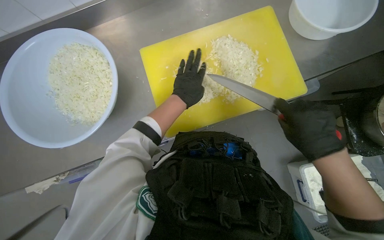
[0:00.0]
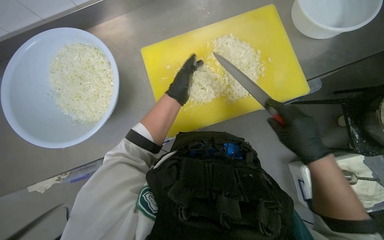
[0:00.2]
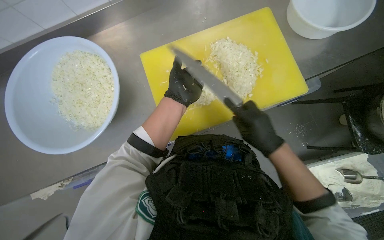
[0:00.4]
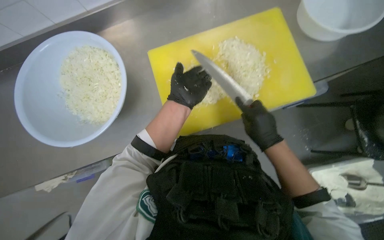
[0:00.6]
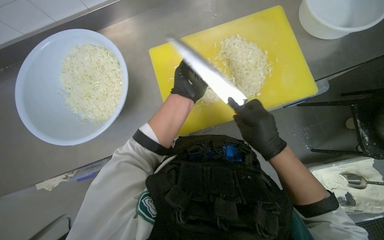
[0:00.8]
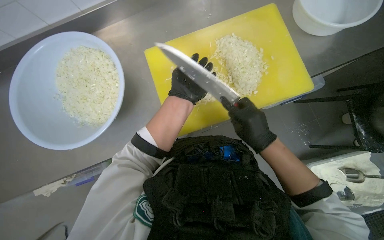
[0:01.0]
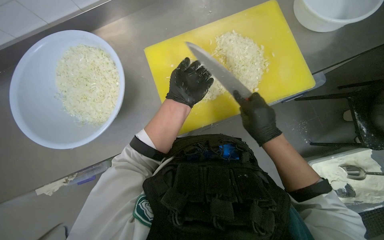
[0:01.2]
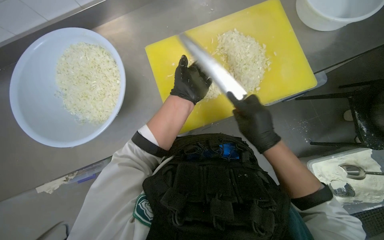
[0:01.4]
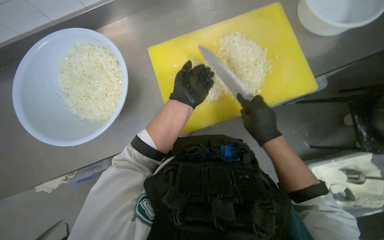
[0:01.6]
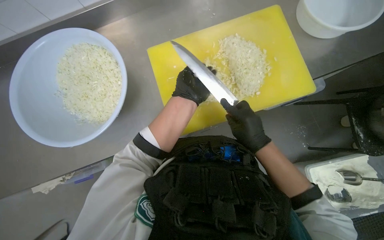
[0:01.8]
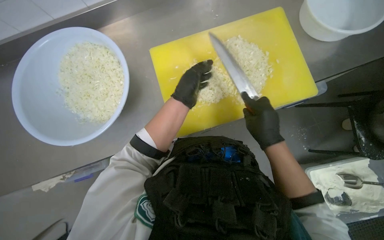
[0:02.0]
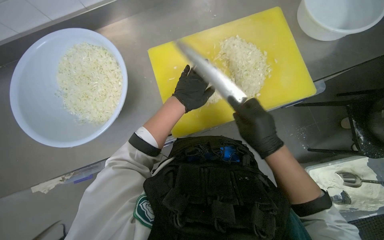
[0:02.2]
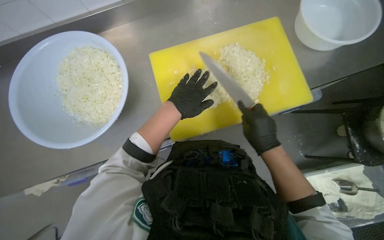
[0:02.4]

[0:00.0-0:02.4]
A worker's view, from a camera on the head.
Job: preparing food.
The whole recording: Chopping onions. The worker chops onions on a yellow cutting board with a knife.
0:00.0 to 0:01.2: The right hand travels to the left and farther from the camera by some 15 cm.
0:01.2 to 0:02.4: The hands stay close to where they were, moving slightly.

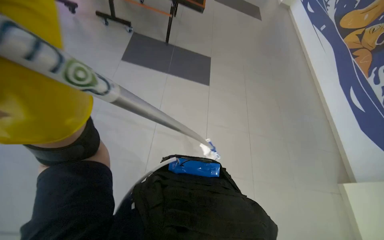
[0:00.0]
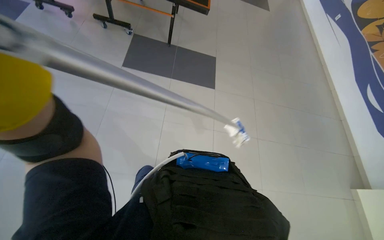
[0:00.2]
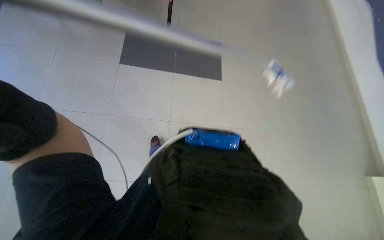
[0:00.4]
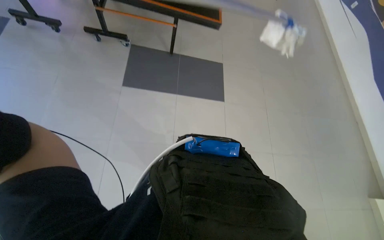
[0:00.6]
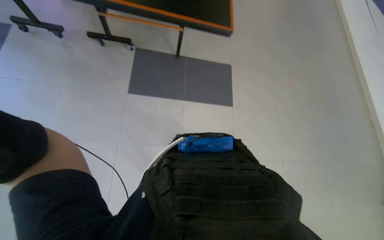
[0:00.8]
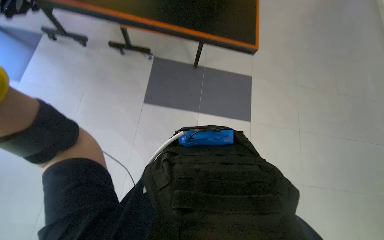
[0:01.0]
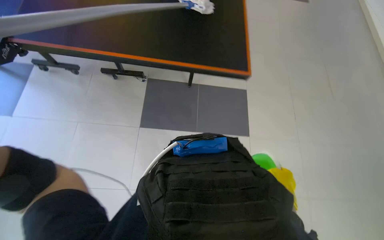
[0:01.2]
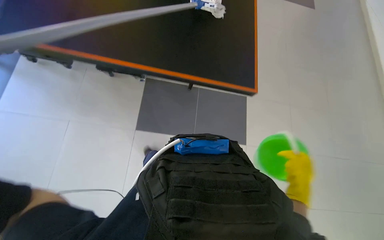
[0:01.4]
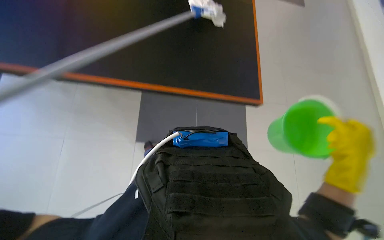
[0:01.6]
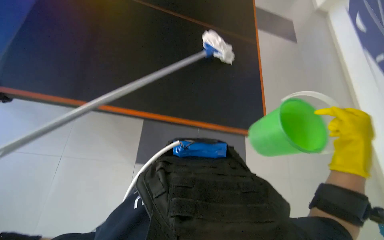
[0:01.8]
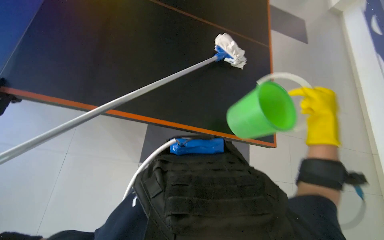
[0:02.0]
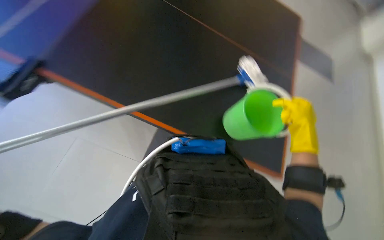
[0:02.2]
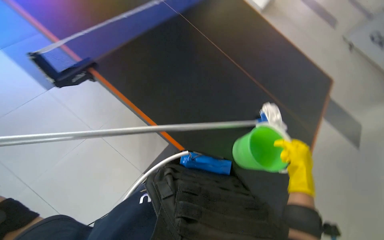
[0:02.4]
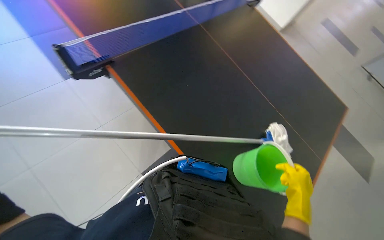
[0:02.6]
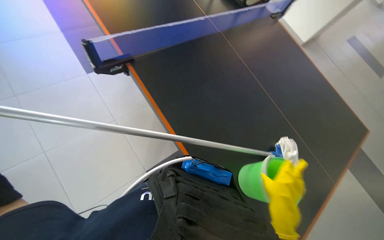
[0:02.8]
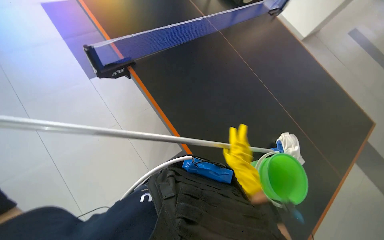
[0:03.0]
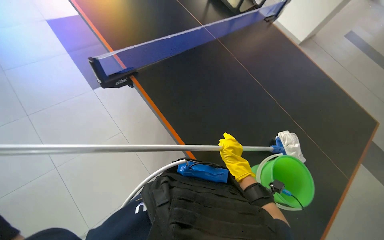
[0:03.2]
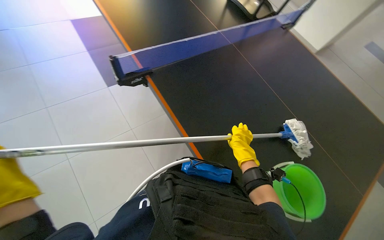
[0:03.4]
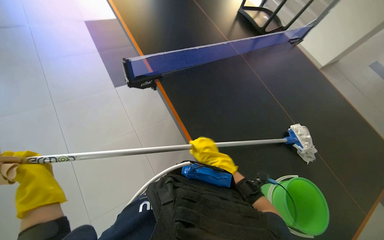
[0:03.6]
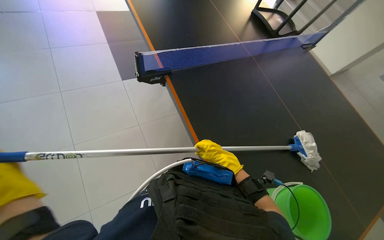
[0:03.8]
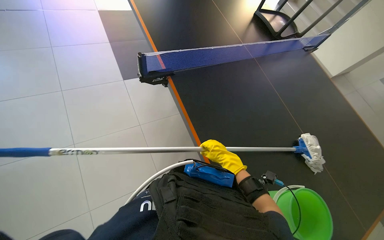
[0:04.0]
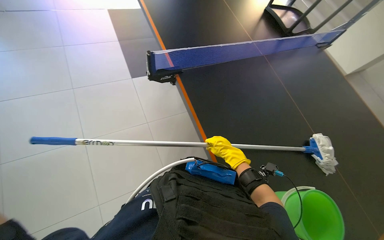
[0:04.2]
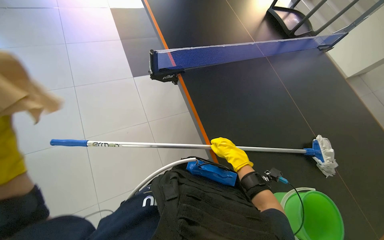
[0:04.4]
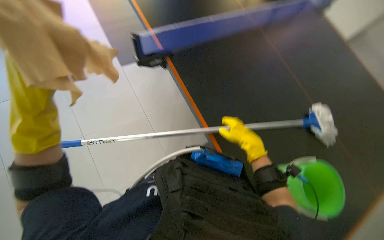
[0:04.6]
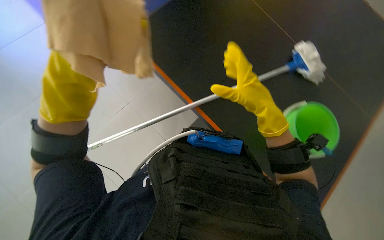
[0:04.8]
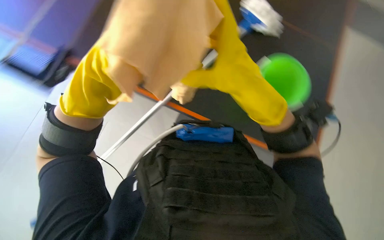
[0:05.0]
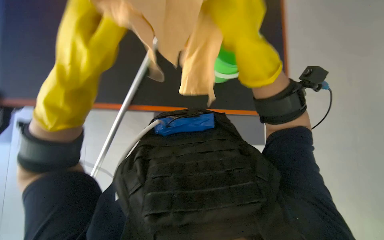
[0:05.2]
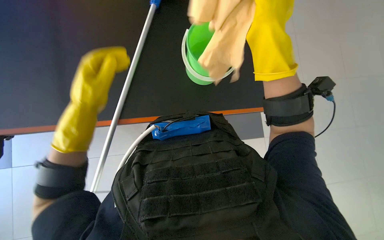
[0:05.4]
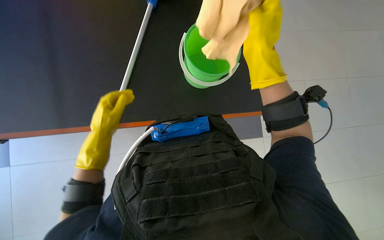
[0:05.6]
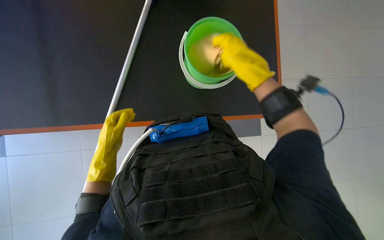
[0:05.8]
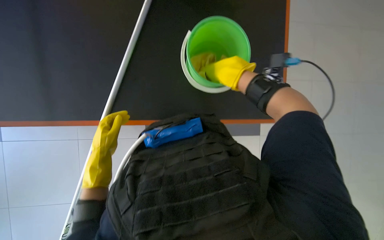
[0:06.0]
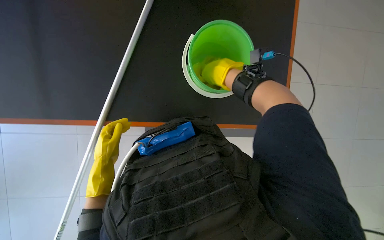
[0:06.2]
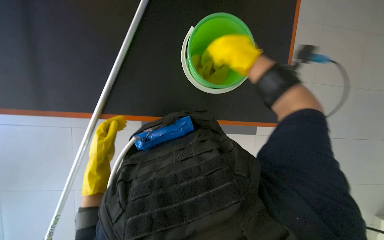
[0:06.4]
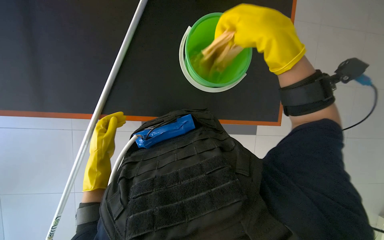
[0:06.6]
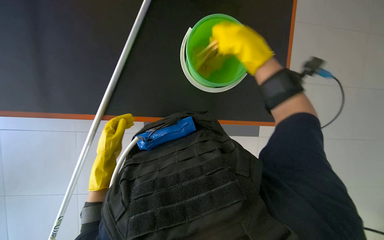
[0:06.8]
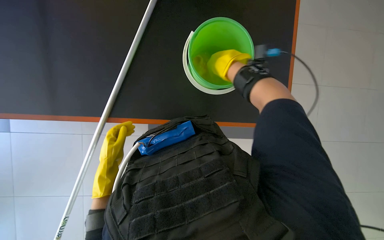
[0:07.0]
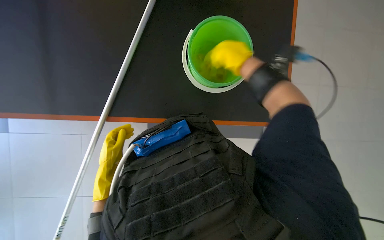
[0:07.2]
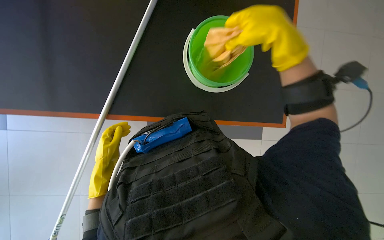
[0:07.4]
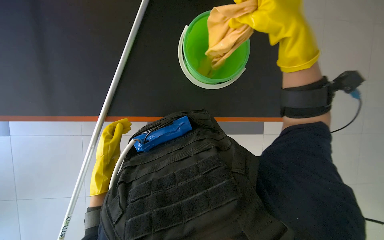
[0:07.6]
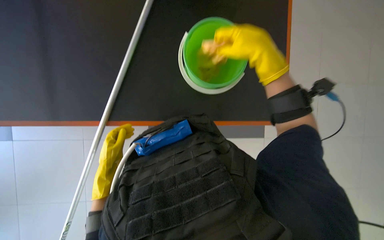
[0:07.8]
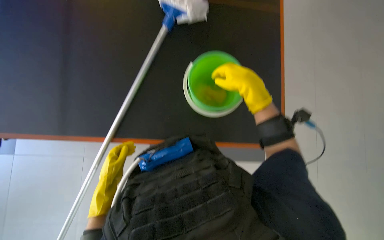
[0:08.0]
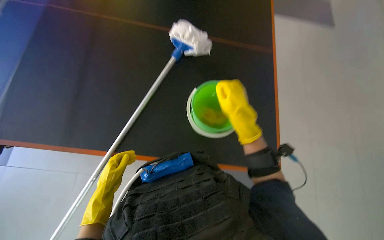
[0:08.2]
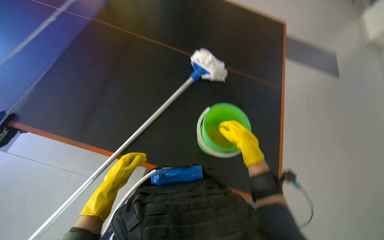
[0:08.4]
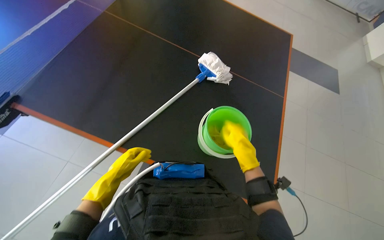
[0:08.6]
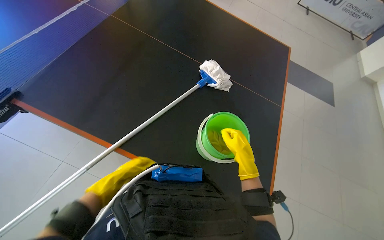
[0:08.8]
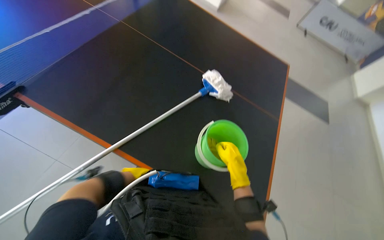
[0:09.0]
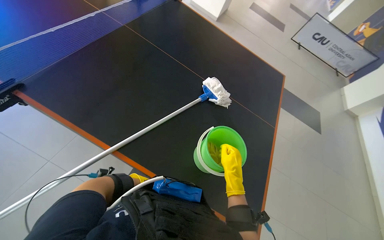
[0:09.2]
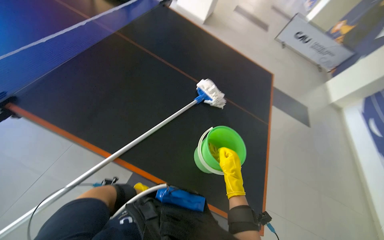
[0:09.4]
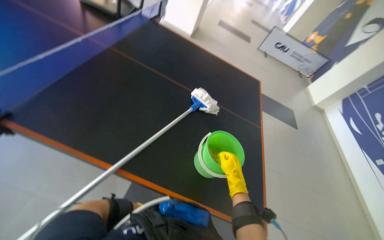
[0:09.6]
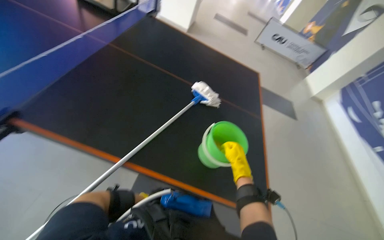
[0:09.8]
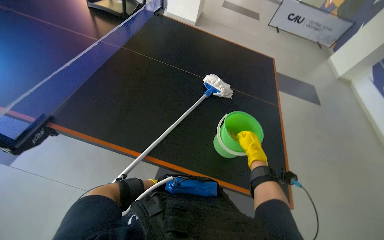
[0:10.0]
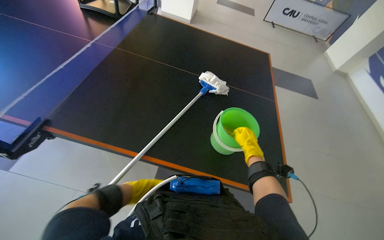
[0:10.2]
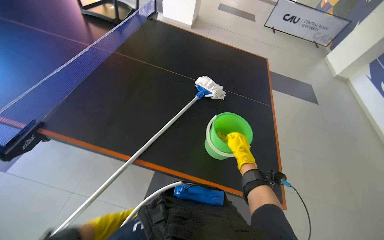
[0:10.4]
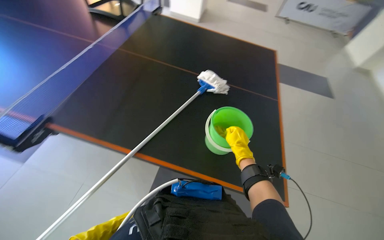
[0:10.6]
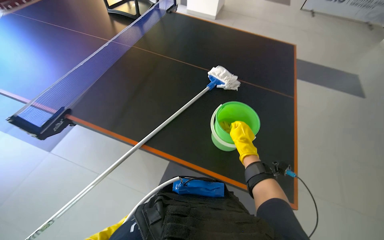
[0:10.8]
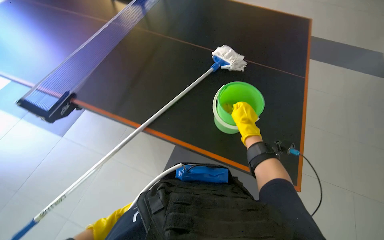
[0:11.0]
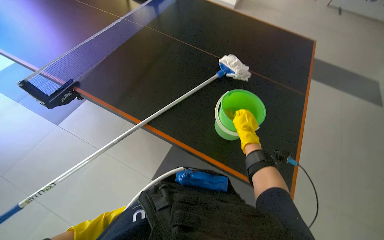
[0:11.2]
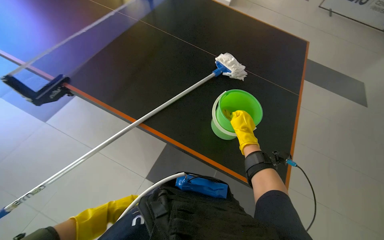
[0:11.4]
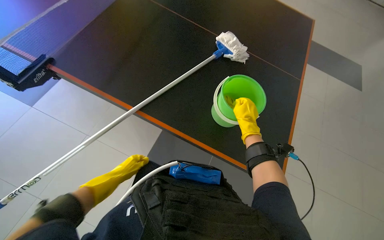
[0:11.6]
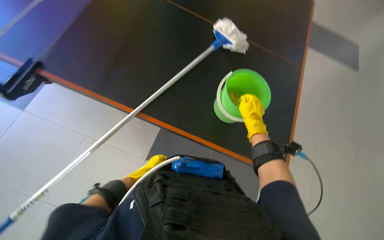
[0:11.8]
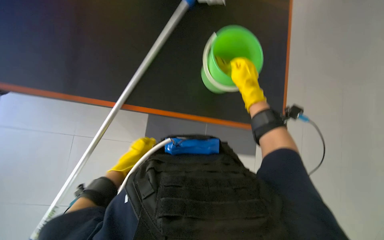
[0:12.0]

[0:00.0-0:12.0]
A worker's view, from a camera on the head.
Job: wiping surfaces.
The whole recording: Cleaning table with mop and cloth. The worker cleans the table surface using a mop and a cloth, repeatedly wringing the cloth in a bucket.
0:00.0 to 0:01.6: The head travels roughly 50 cm.
0:01.6 to 0:03.0: The wearer's head swings roughly 35 degrees to the left. The view tilts about 10 degrees upward.
0:04.4 to 0:06.0: The head rotates some 50 degrees to the right. The wearer looks roughly 20 degrees further downward.
0:06.0 to 0:07.6: The right hand goes nearer and farther, roughly 15 cm each way, reversing 2 times.
0:07.6 to 0:09.0: The view tilts approximately 35 degrees upward. Everything in view rotates some 25 degrees clockwise.
0:09.0 to 0:10.4: The left hand goes nearer and farther, about 30 cm each way, reversing 3 times.
0:10.4 to 0:12.0: The camera pitches downward, by about 30 degrees.

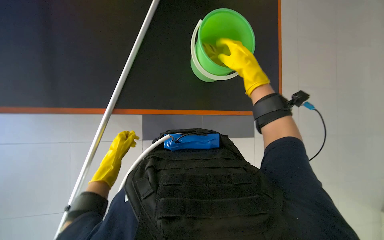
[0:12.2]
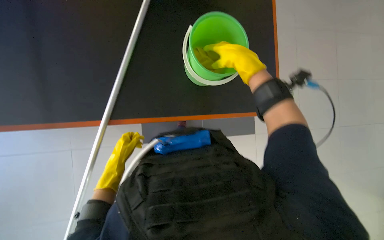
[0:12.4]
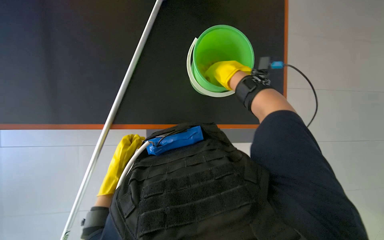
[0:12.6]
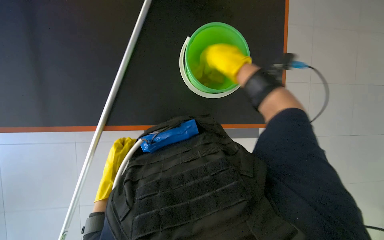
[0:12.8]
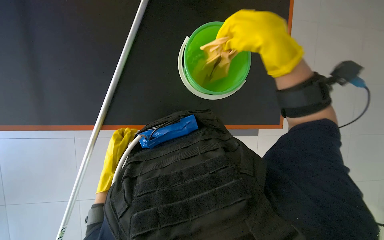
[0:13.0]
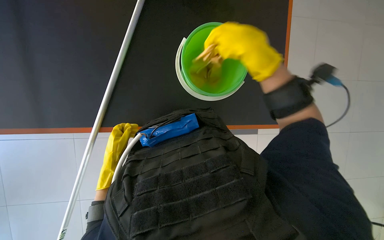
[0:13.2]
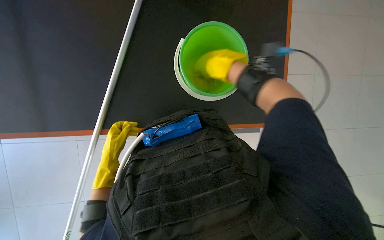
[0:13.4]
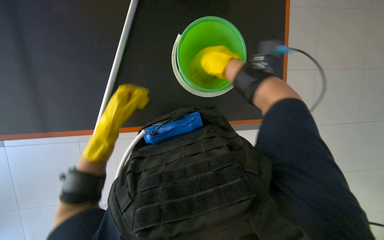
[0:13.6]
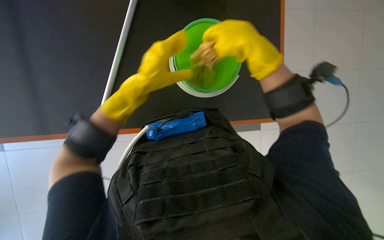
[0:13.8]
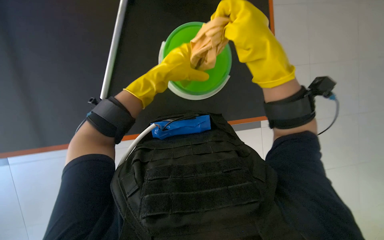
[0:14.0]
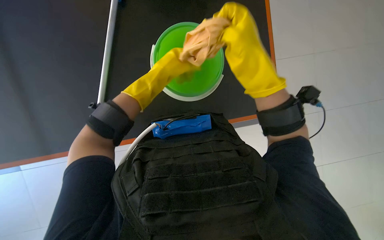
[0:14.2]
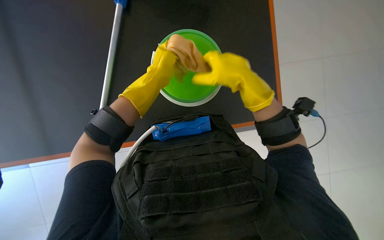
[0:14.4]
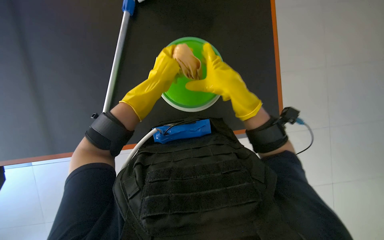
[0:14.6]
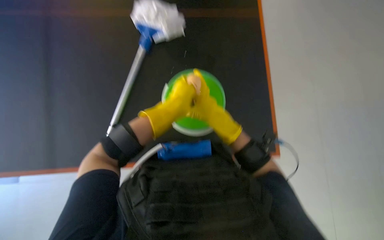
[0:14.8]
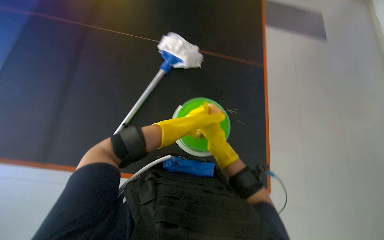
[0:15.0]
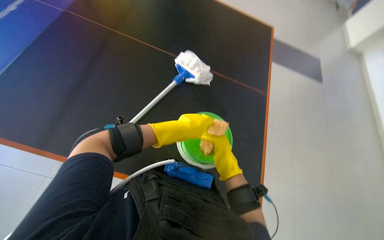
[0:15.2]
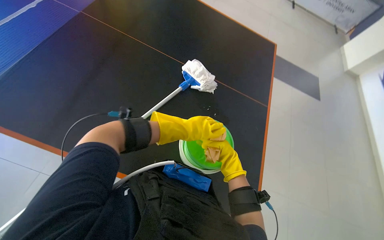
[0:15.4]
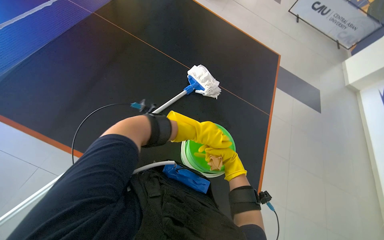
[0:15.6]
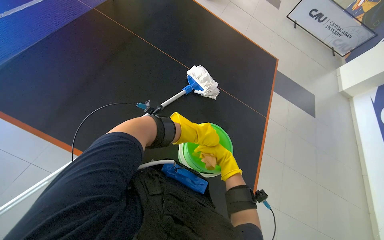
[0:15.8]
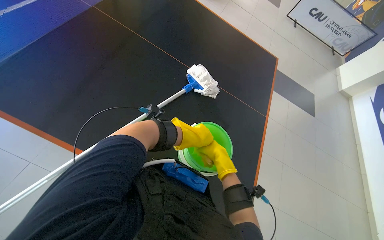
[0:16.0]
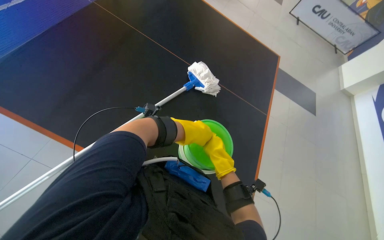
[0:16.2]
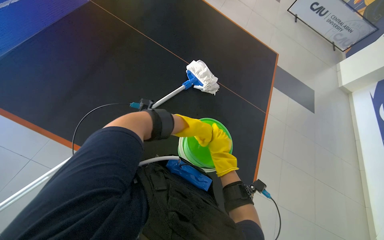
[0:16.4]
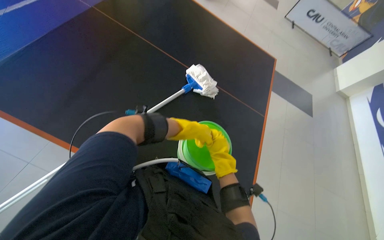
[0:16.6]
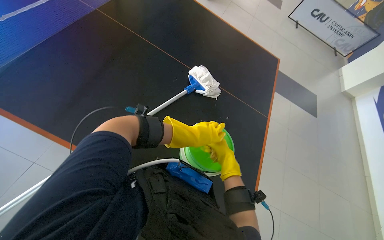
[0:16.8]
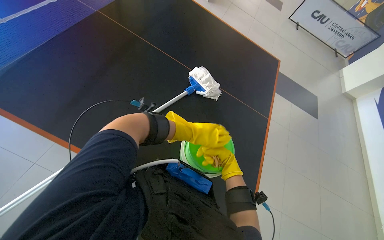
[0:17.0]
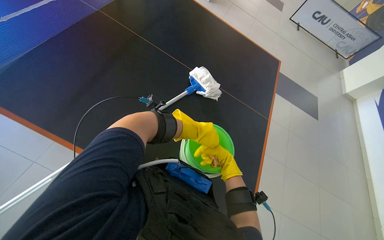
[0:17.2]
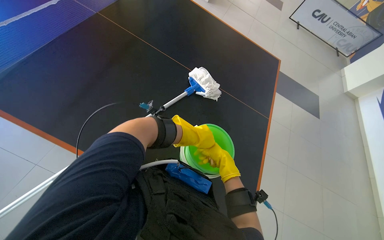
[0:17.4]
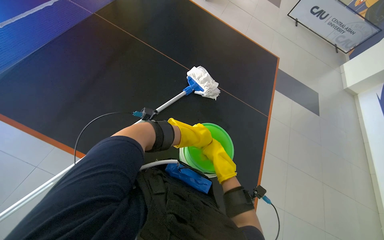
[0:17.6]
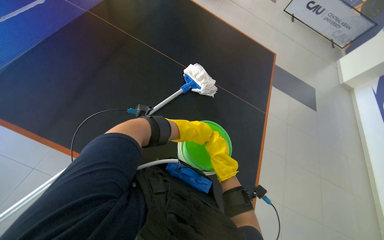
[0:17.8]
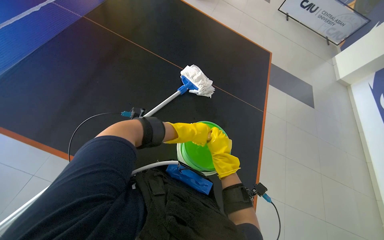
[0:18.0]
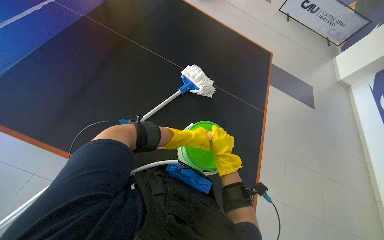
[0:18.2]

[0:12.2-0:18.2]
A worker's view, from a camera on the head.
Job: wiping surfaces.
The whole recording: Cleaning table with mop and cloth. The worker cleans the table surface using a mop and a cloth, repeatedly wringing the cloth in a bucket.
0:12.2 to 0:13.8: The left hand is displaced up the picture, to the right and nearer to the camera by about 30 cm; the right hand swings nearer and farther, some 15 cm each way, with 2 reversals.
0:13.8 to 0:15.2: The view tips upward by some 35 degrees. Everything in view rotates some 30 degrees clockwise.
0:15.2 to 0:16.6: The left hand moves approximately 10 cm nearer to the camera and comes back.
0:16.6 to 0:18.2: The right hand moves roughly 10 cm farther from the camera and comes back.
